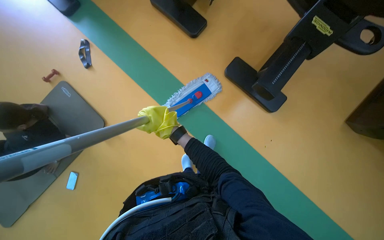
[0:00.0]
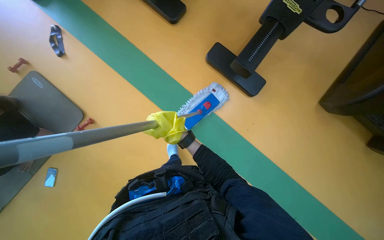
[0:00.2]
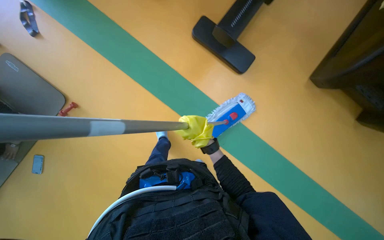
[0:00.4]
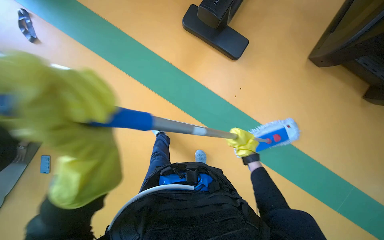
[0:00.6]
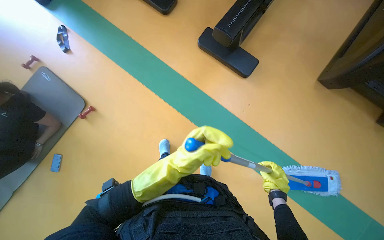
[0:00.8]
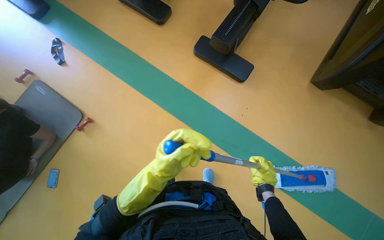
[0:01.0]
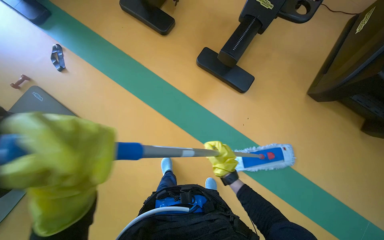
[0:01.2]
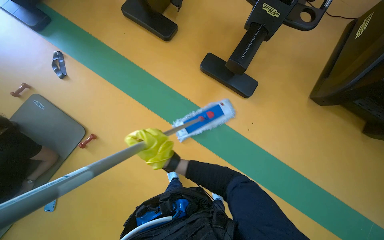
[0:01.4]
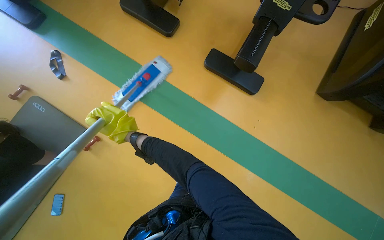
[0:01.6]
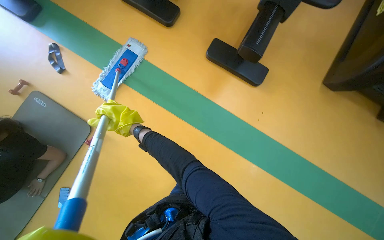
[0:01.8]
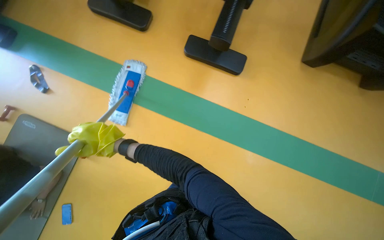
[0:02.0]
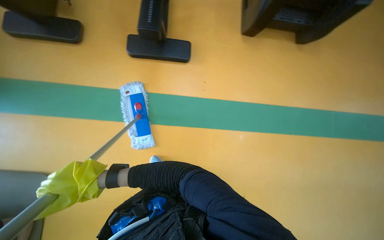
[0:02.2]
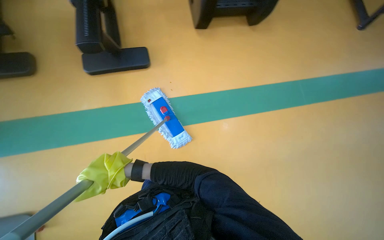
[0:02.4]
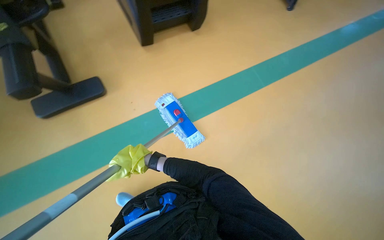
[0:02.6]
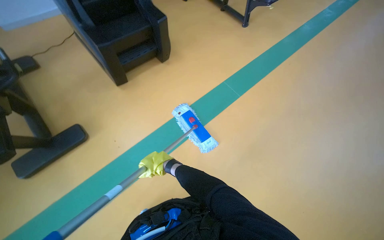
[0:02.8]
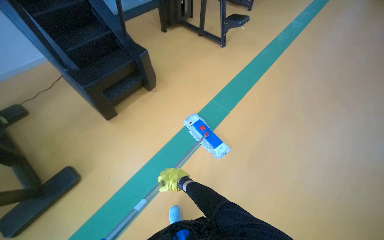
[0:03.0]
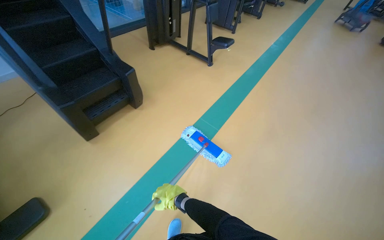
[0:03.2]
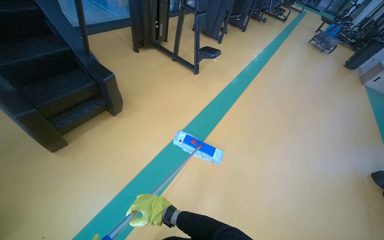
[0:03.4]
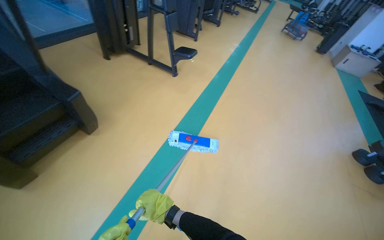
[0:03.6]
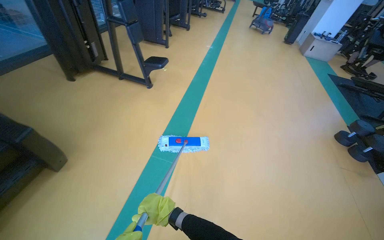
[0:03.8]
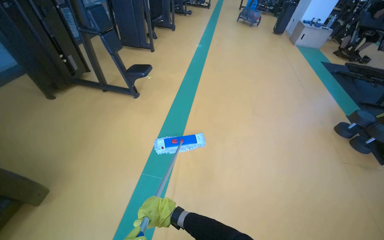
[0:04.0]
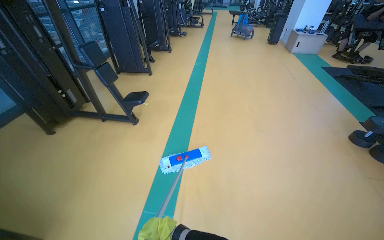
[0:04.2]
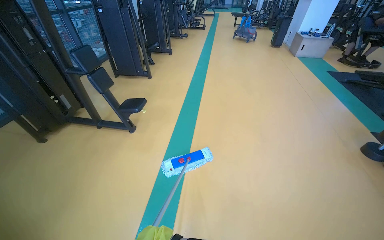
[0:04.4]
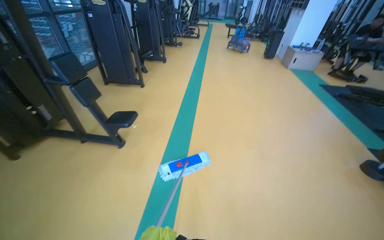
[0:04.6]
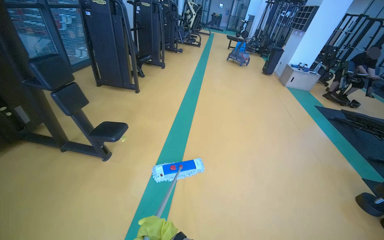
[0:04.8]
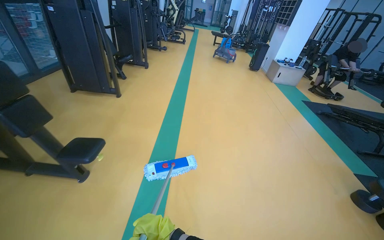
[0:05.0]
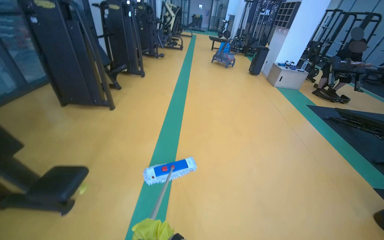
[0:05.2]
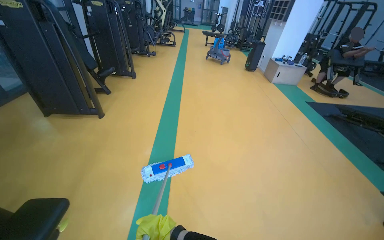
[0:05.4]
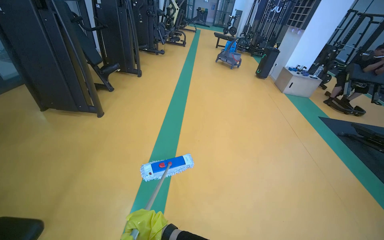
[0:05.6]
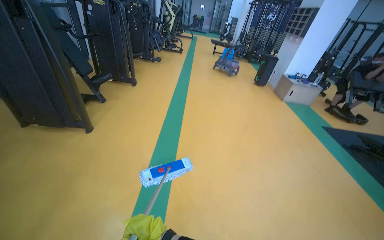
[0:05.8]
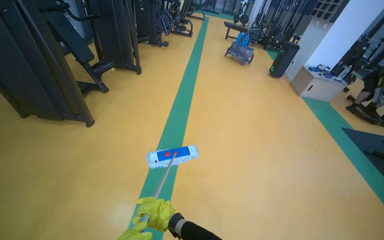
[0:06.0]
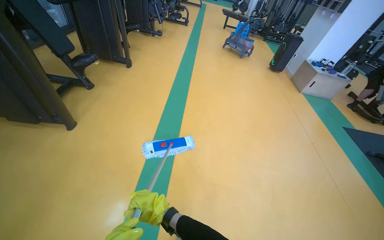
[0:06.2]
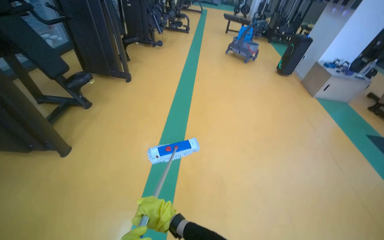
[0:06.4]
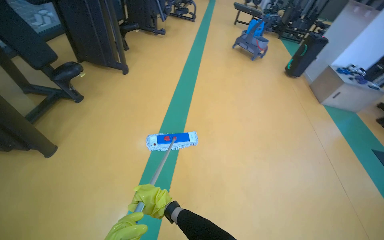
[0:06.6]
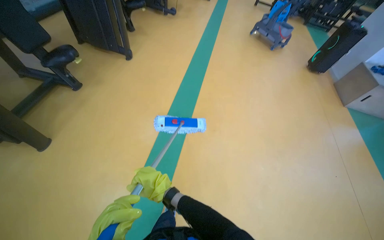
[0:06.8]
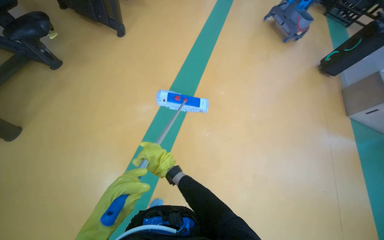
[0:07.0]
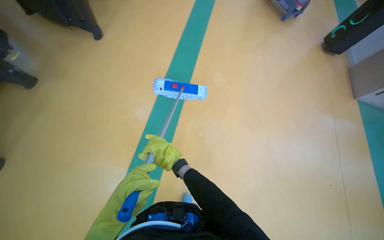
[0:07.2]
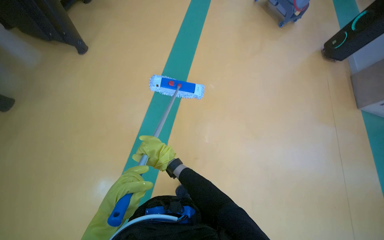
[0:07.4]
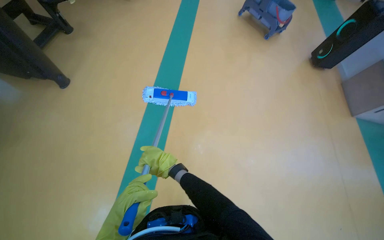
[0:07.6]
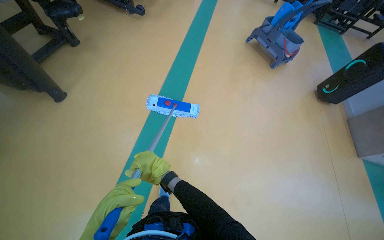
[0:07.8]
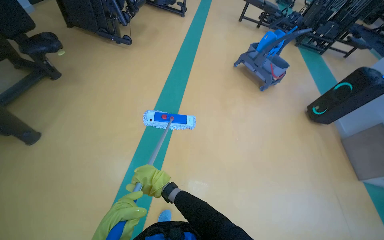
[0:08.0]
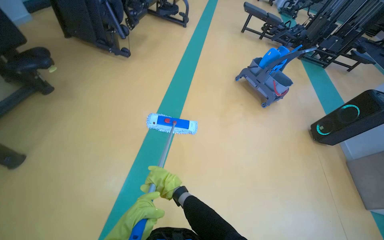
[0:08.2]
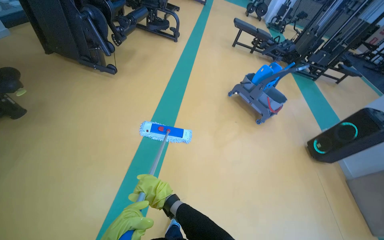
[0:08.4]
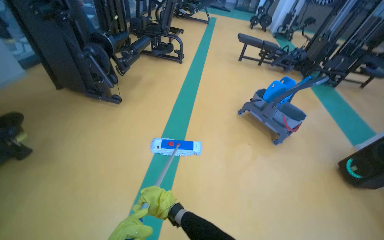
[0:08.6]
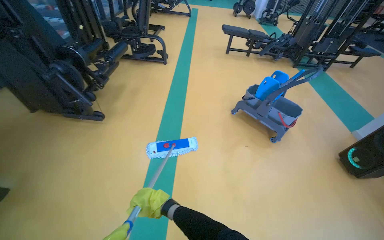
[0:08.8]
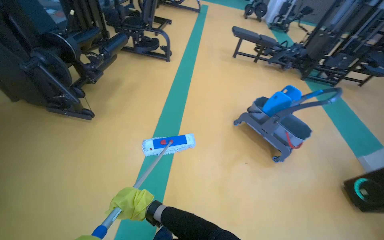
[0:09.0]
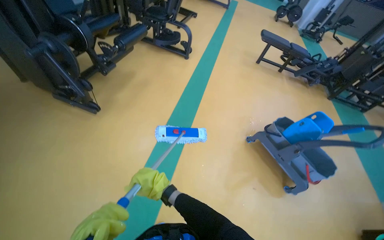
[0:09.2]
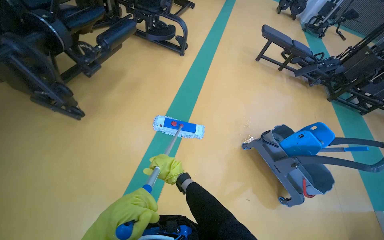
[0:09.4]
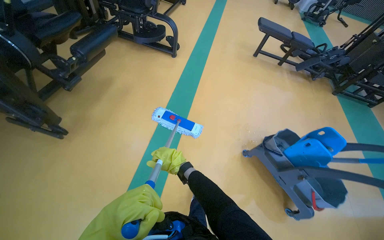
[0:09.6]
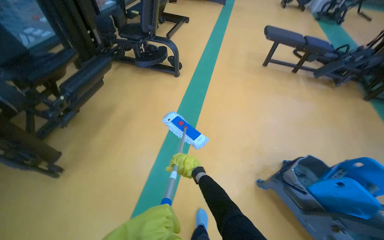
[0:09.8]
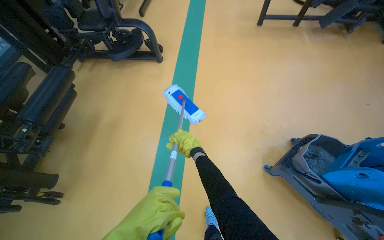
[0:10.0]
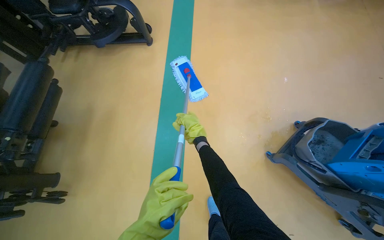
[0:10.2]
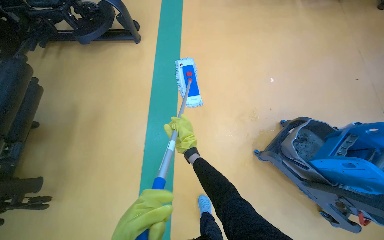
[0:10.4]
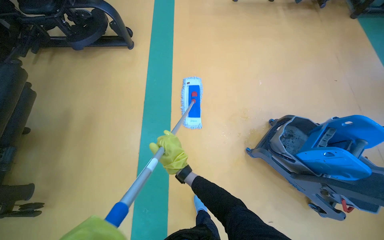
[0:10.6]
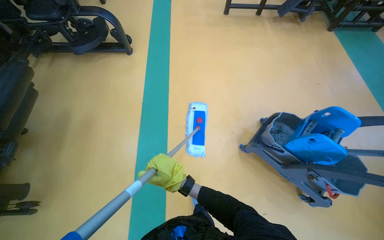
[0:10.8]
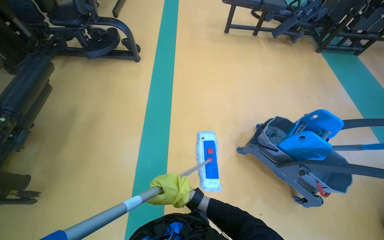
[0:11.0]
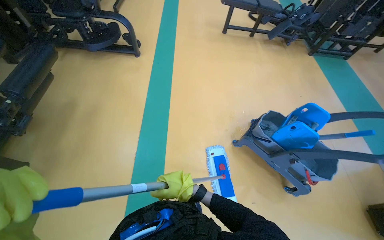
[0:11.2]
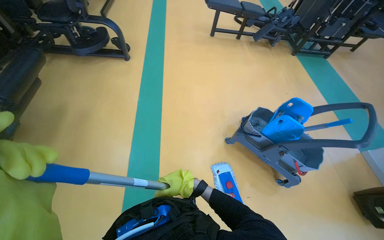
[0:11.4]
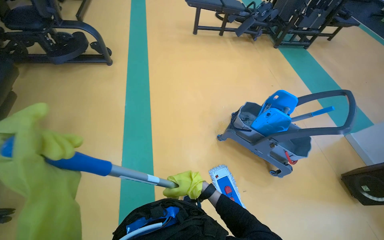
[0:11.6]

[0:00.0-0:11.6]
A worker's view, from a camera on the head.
Job: mopping floor.
The whole recording: Mopping gym floor. The worker mops the gym floor with a flat mop.
0:00.0 to 0:01.4: The right hand heads down the picture, covering some 15 cm, and goes to the right and returns, approximately 40 cm each way.
0:01.4 to 0:02.8: The scene rotates counterclockwise by roughly 40 degrees. The right hand moves about 25 cm to the left and comes back.
0:02.8 to 0:04.4: The wearer moves roughly 1 m. The head rotates about 40 degrees to the right. The view tilts some 20 degrees upward.
0:04.4 to 0:05.8: The camera travels some 1.5 m.
0:05.8 to 0:07.2: The head travels approximately 1.5 m. The camera pitches downward, by roughly 30 degrees.
0:08.8 to 0:10.2: The head travels approximately 1.5 m. The view tilts some 20 degrees downward.
0:10.2 to 0:11.6: The wearer moves about 50 cm. The view swings some 20 degrees to the right.

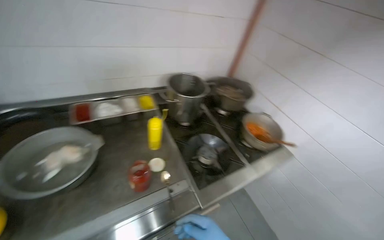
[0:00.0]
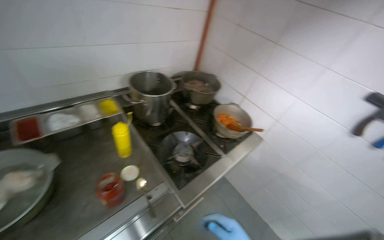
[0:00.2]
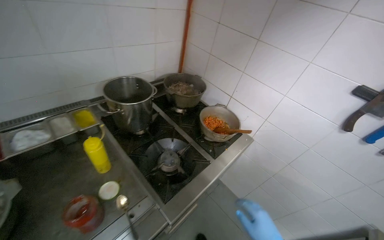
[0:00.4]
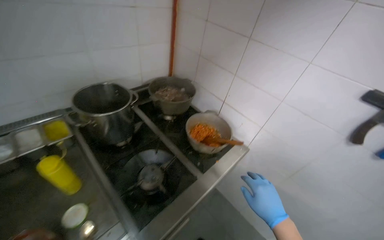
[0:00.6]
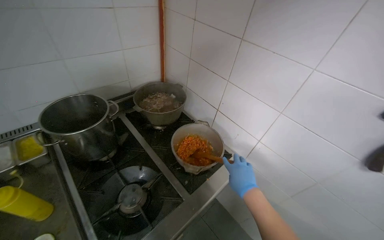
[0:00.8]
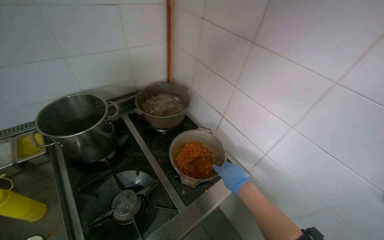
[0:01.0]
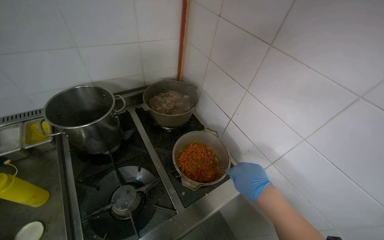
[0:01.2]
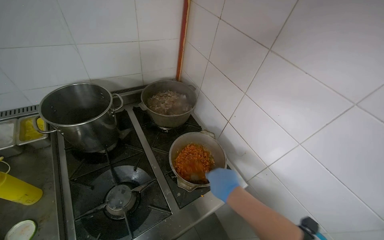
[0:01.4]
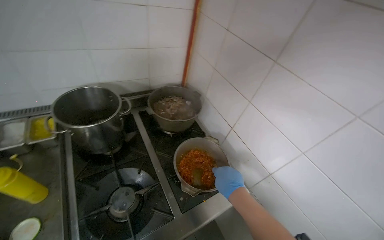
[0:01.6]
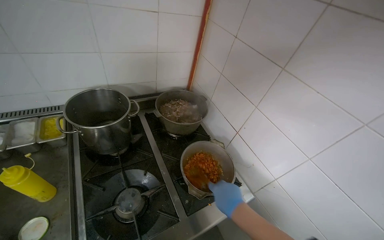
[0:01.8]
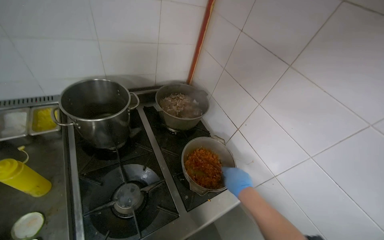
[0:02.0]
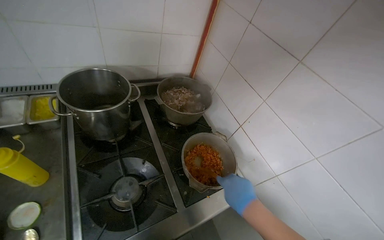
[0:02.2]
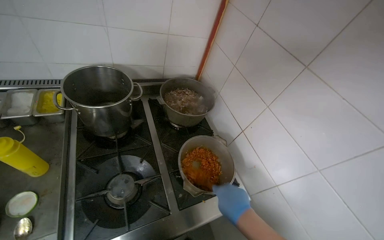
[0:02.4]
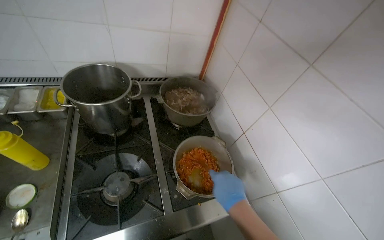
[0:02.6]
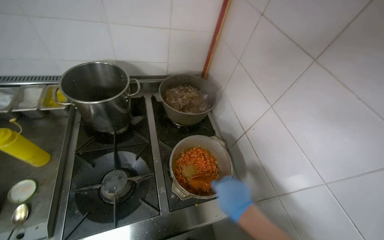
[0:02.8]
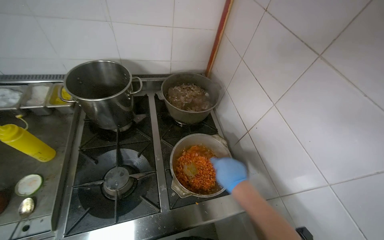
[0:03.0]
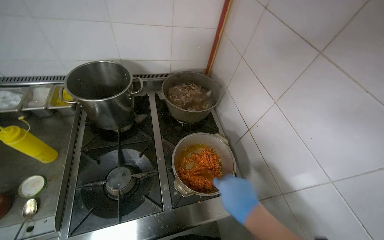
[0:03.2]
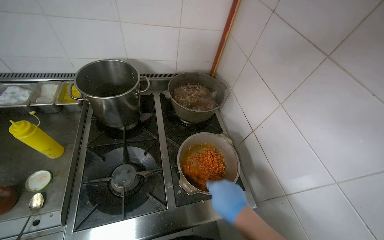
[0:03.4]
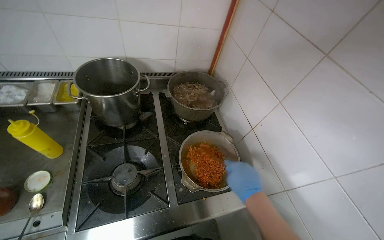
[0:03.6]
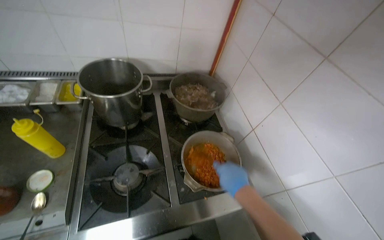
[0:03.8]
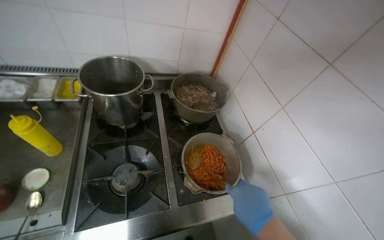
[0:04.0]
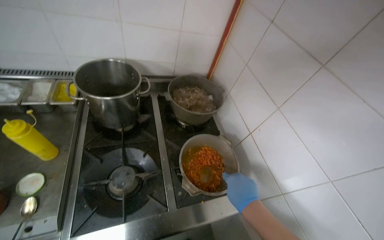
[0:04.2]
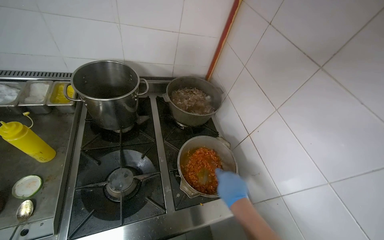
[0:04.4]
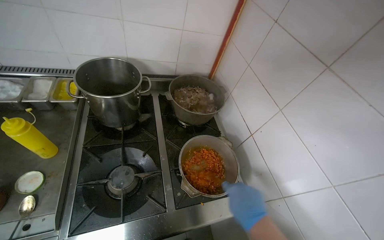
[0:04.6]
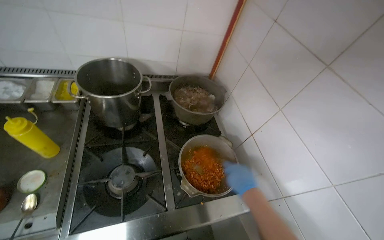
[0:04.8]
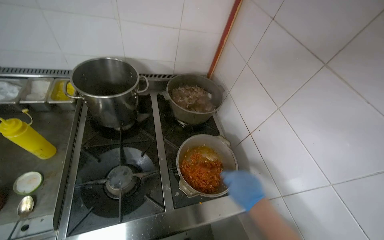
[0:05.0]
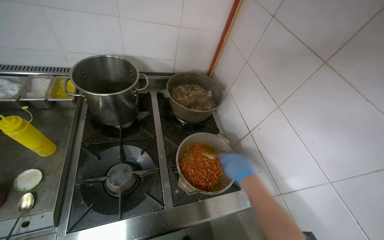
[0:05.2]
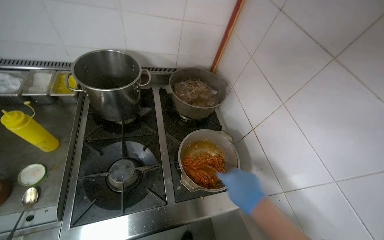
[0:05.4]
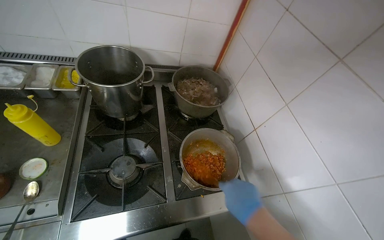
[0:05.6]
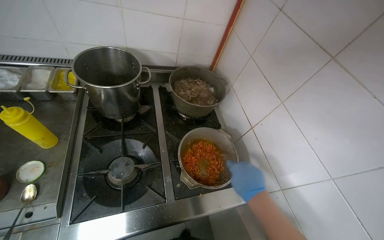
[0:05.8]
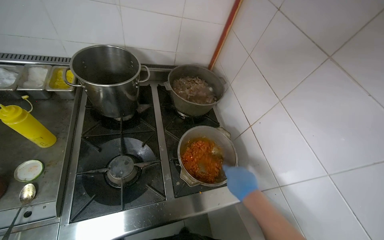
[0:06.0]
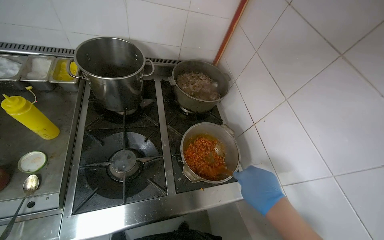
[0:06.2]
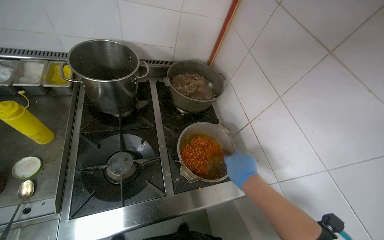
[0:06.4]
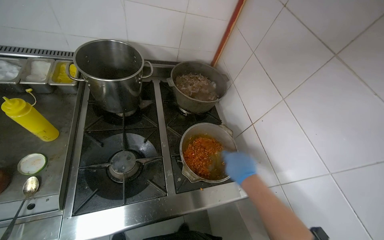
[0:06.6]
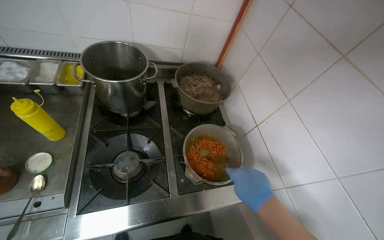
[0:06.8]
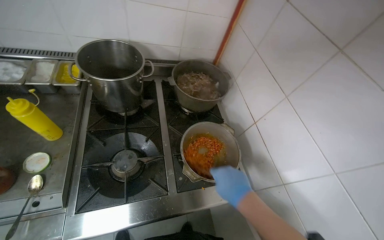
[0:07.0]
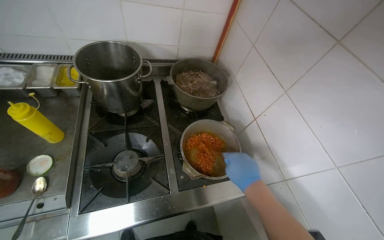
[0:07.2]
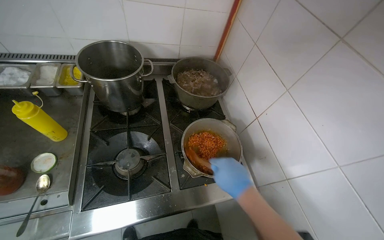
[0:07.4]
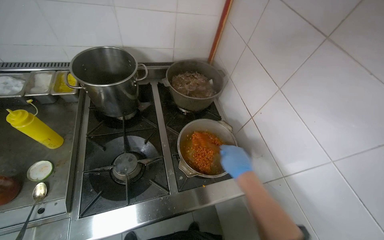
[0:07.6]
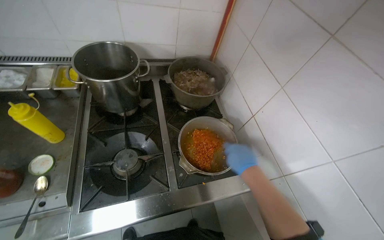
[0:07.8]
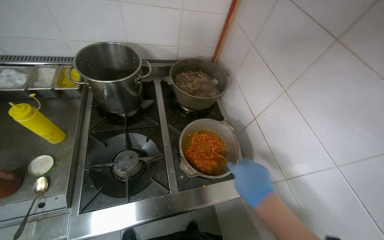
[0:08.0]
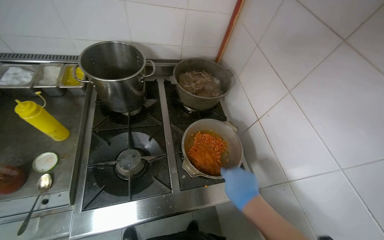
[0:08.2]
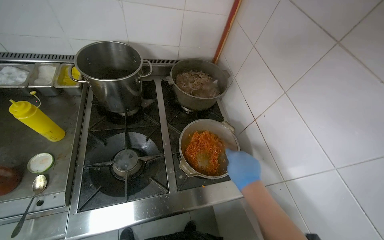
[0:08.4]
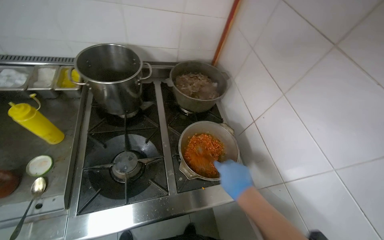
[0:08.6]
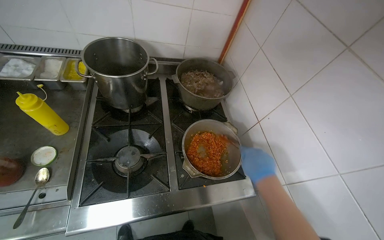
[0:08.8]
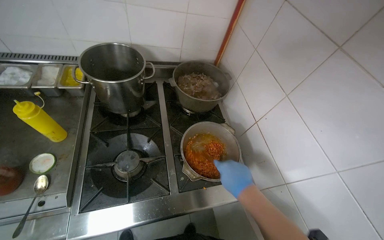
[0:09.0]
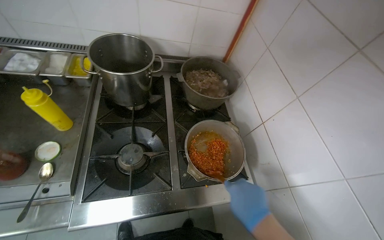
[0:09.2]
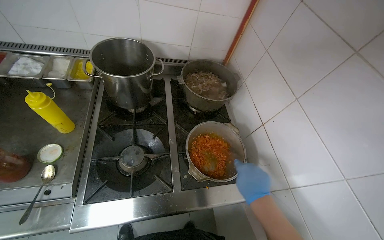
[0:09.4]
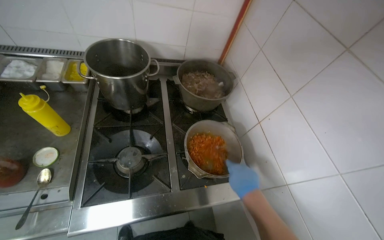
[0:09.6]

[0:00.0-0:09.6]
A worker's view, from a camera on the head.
Job: cooking food.
The whole recording: Stirring food in a pot. The worker stirs food in a pot on the stove.
0:00.0 to 0:01.6: The head travels approximately 50 cm.
